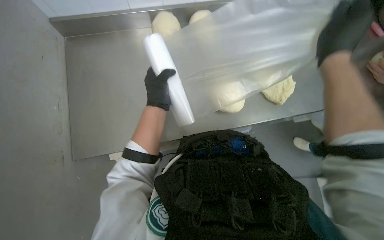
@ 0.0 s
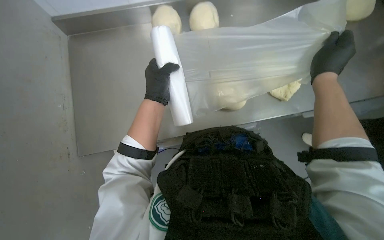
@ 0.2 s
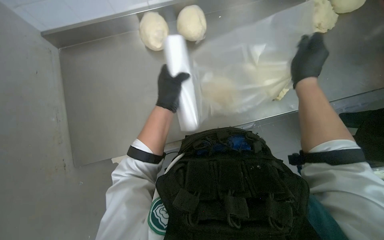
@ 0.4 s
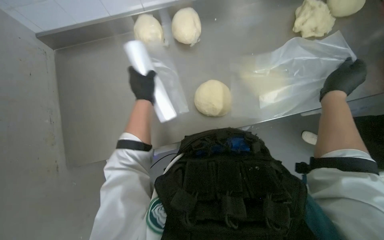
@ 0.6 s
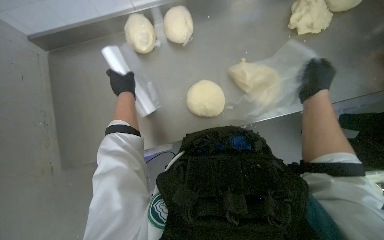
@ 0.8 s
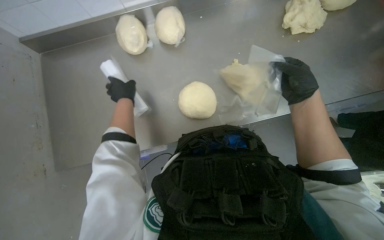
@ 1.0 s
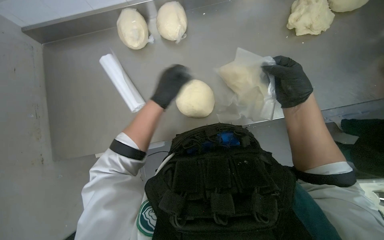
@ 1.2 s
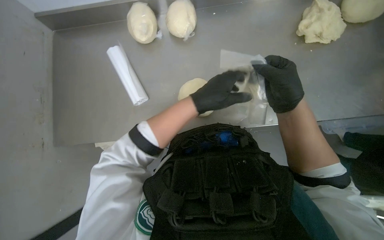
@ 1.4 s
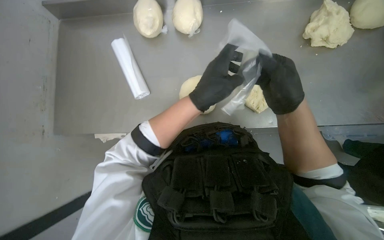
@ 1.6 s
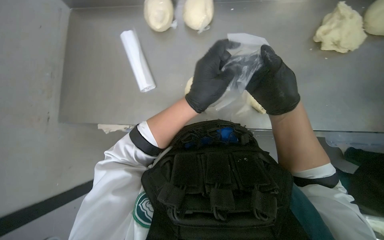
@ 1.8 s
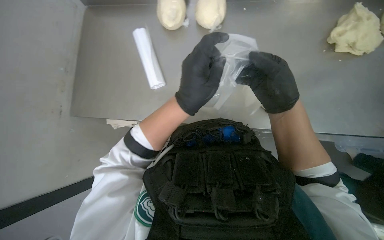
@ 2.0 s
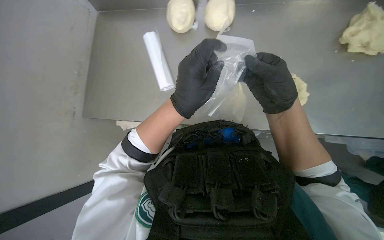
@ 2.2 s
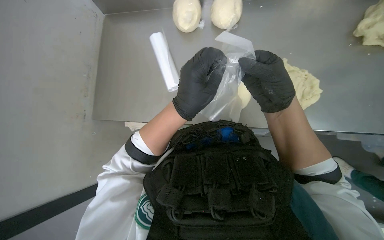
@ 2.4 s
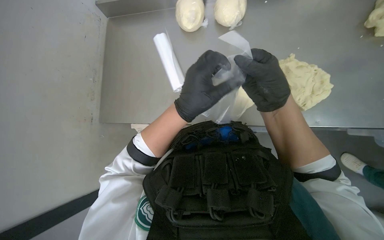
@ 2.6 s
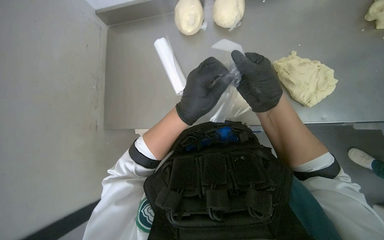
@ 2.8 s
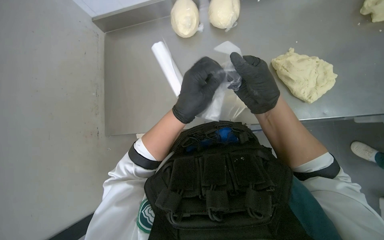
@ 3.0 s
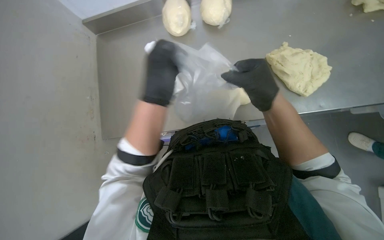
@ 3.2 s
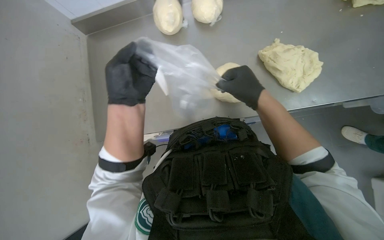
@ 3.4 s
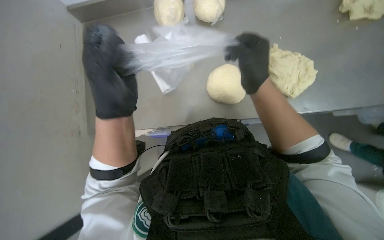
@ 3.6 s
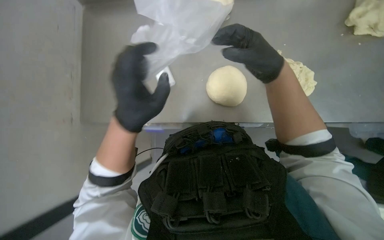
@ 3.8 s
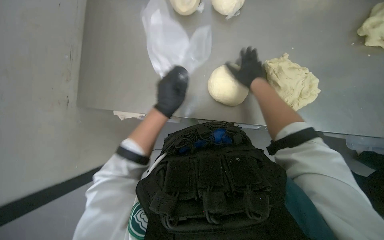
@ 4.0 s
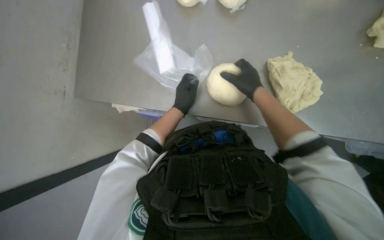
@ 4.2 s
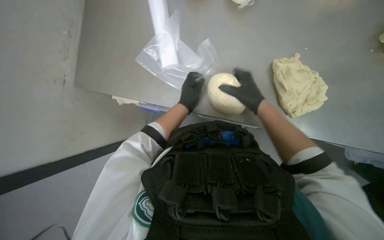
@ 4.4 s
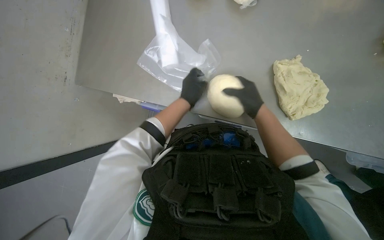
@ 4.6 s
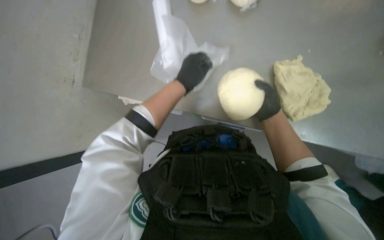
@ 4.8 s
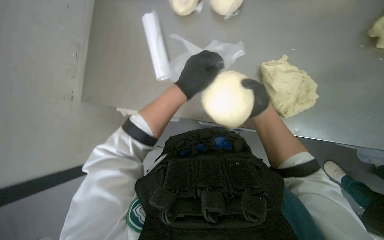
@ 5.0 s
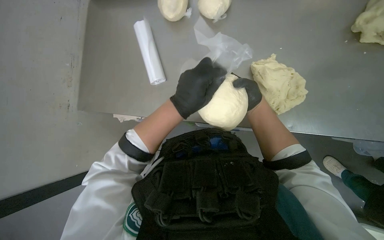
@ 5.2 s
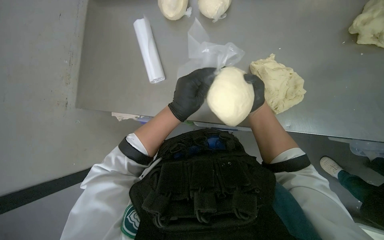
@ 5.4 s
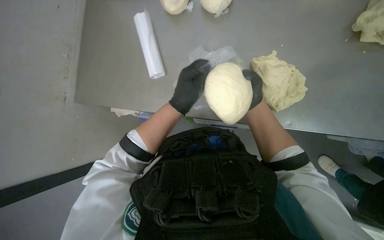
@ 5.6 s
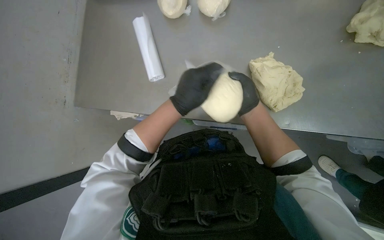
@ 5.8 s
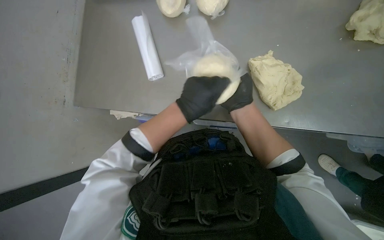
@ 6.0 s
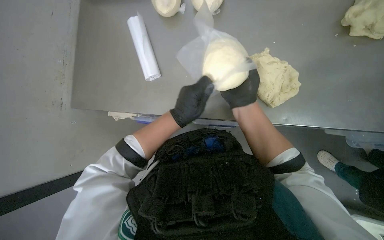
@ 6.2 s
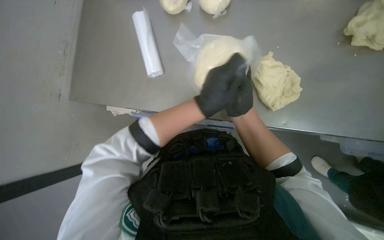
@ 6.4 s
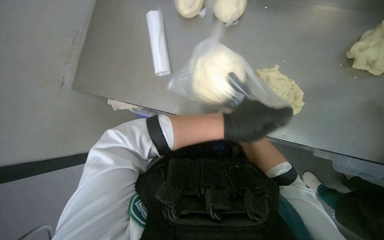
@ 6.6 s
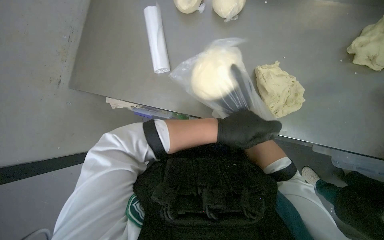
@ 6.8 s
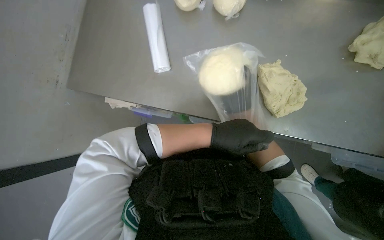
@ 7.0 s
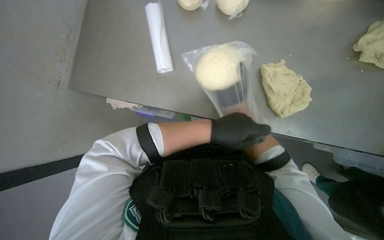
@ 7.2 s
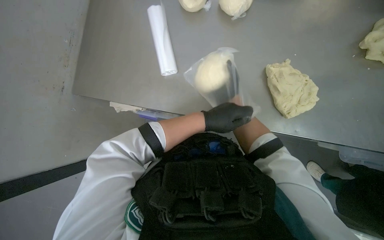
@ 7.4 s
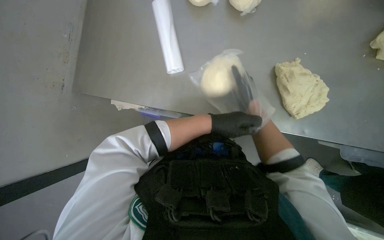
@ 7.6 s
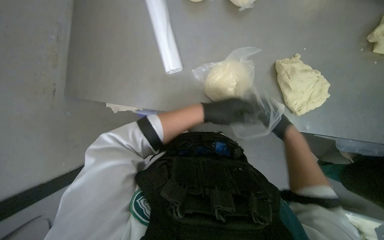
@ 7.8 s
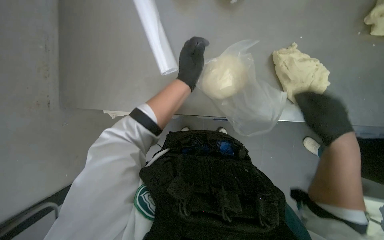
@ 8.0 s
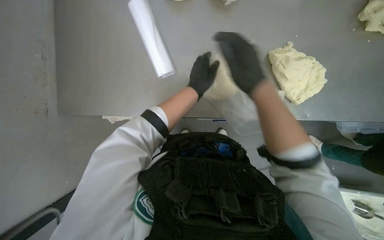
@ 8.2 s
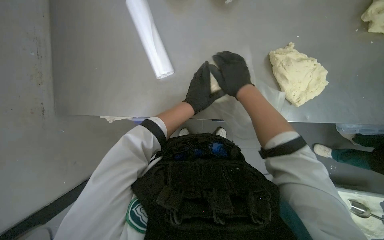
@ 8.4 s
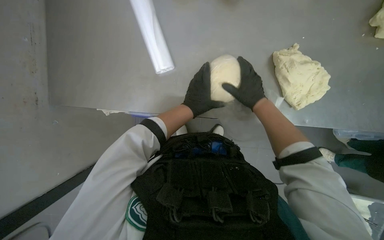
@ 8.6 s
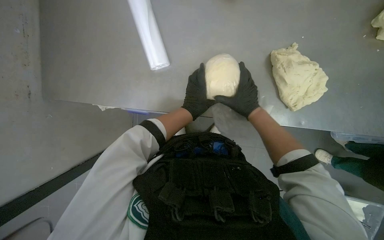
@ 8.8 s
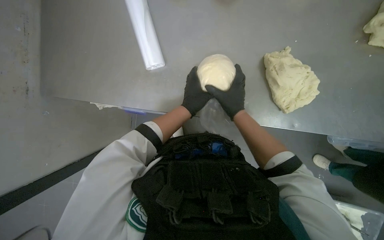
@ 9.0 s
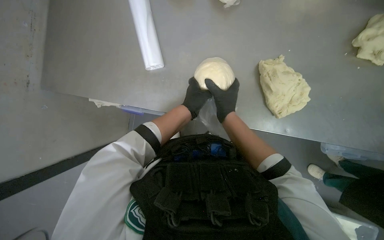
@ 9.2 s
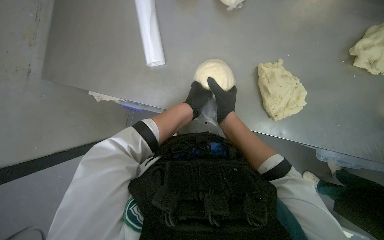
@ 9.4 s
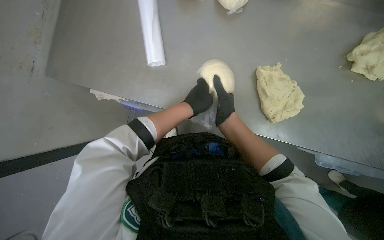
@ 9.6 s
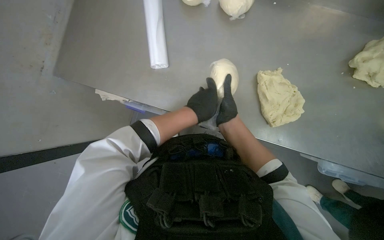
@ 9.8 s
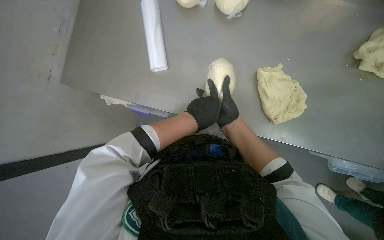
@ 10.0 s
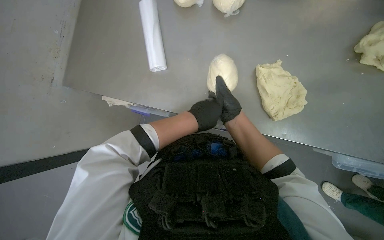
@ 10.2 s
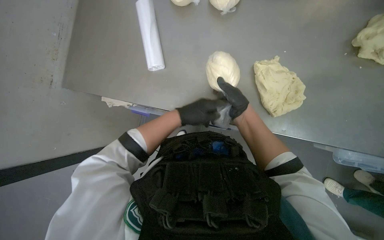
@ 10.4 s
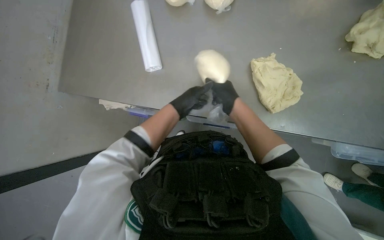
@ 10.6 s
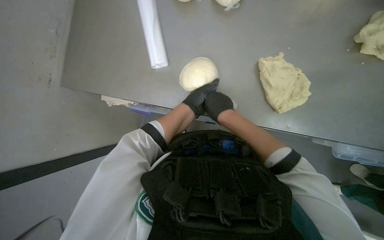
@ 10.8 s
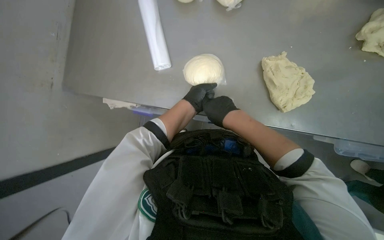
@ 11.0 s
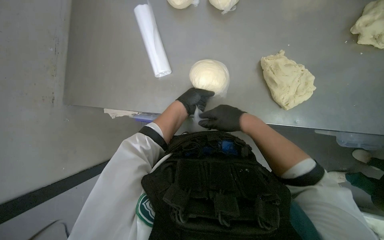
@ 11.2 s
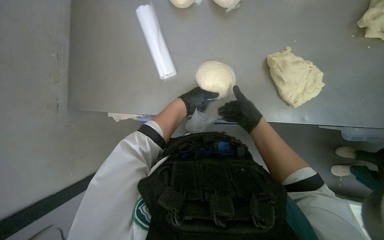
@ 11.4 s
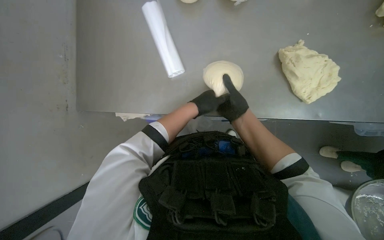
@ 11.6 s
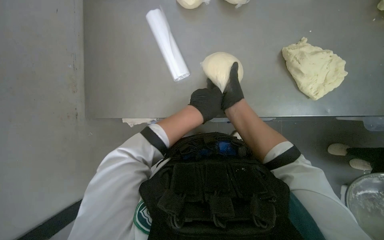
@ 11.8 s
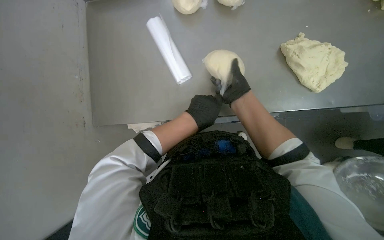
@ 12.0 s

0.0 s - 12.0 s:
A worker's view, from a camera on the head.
Job: preparing food.
The whole recording: Wrapping dough in plastic. The worker wraps pieces of dough in plastic film.
0.0 s - 1.6 s: The left hand travels to the right and nearer to the camera by roughly 15 cm.
1.6 s - 3.0 s: The camera sweeps to the left, by approximately 15 degrees. The right hand travels to the left by some 10 cm.
3.0 s - 4.4 s: The left hand is displaced farther from the camera by some 20 cm, while the right hand travels farther from the camera by roughly 10 cm.
4.4 s - 6.0 s: The left hand is displaced nearer to the camera by approximately 10 cm.
7.6 s - 9.0 s: The right hand swings left and right, roughly 20 cm each way, with 2 reversals.
9.0 s - 10.4 s: The hands make small movements and keep their place.

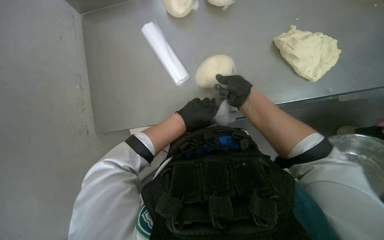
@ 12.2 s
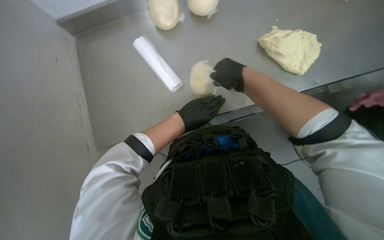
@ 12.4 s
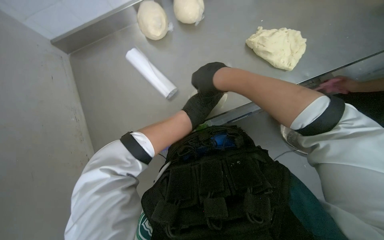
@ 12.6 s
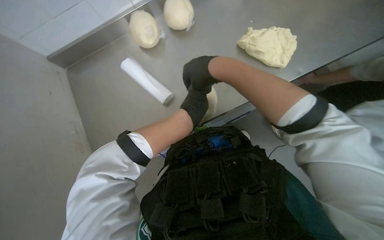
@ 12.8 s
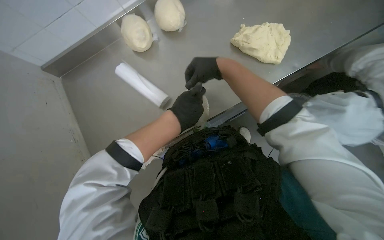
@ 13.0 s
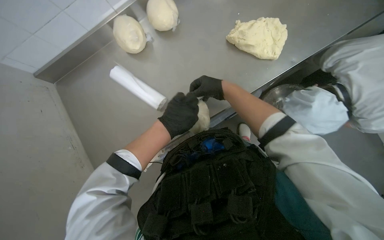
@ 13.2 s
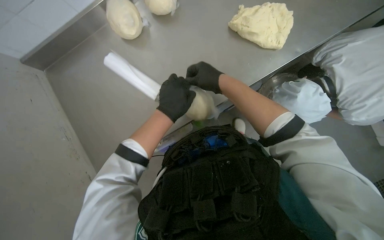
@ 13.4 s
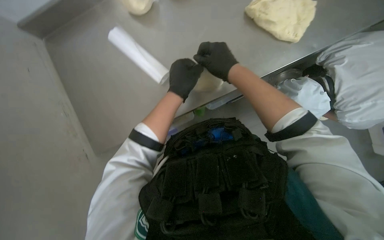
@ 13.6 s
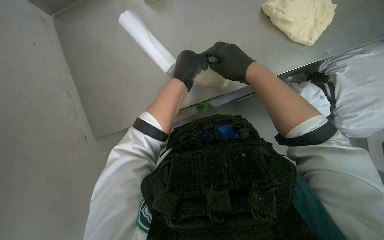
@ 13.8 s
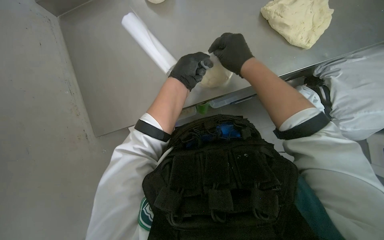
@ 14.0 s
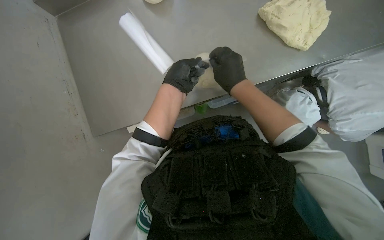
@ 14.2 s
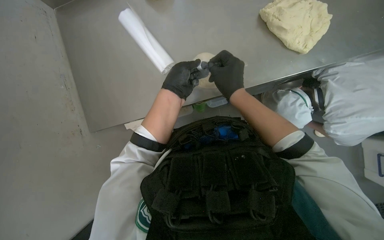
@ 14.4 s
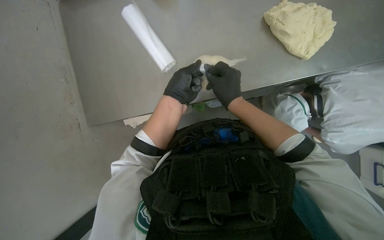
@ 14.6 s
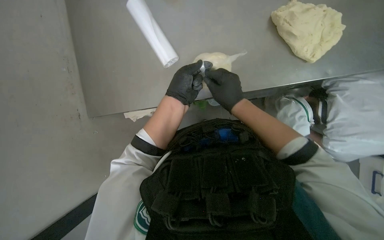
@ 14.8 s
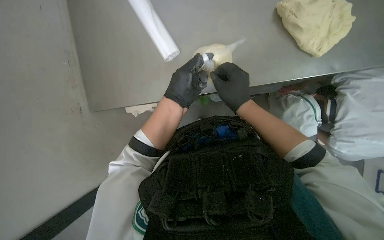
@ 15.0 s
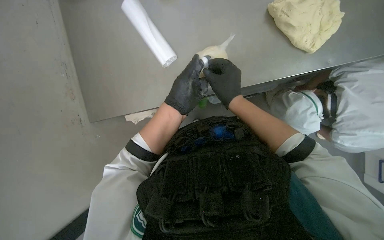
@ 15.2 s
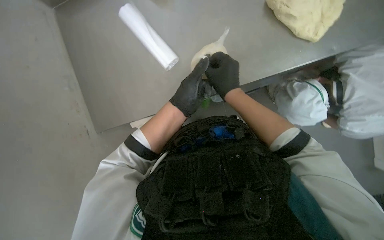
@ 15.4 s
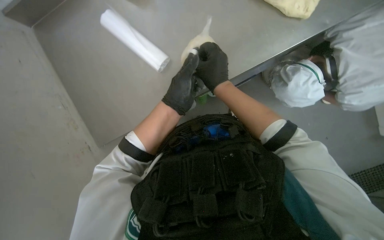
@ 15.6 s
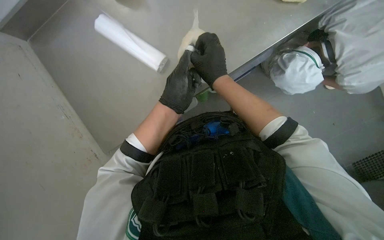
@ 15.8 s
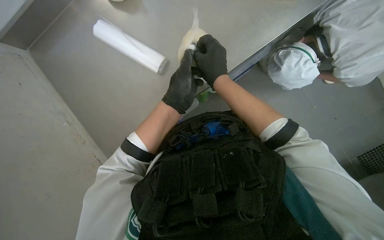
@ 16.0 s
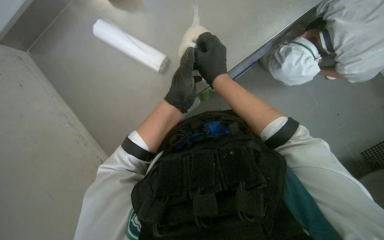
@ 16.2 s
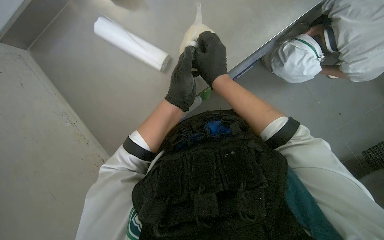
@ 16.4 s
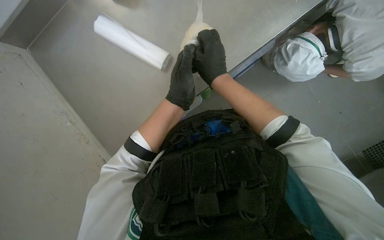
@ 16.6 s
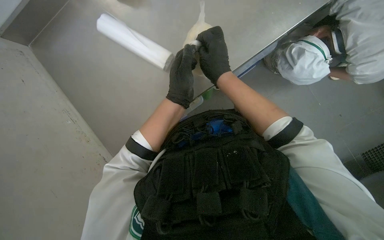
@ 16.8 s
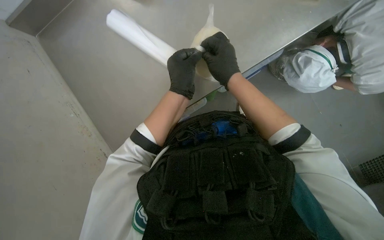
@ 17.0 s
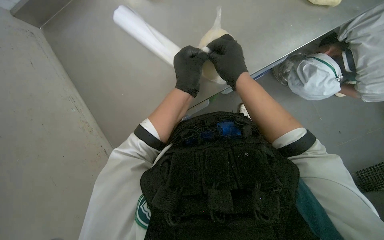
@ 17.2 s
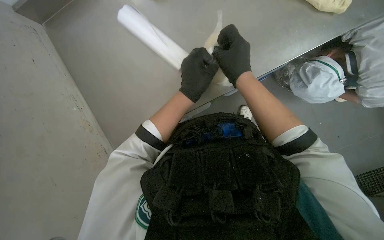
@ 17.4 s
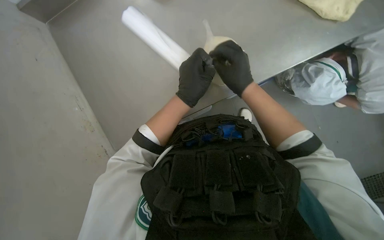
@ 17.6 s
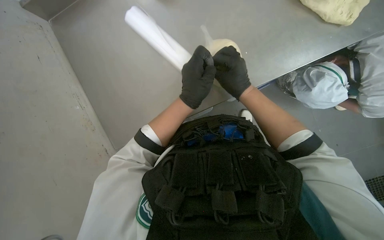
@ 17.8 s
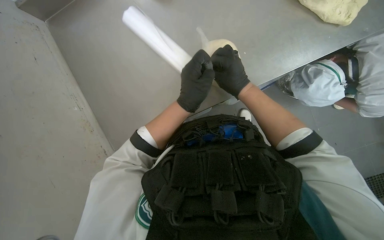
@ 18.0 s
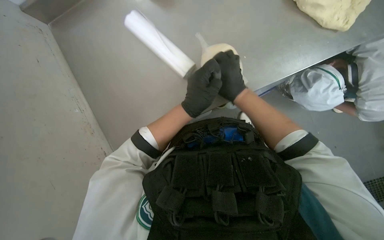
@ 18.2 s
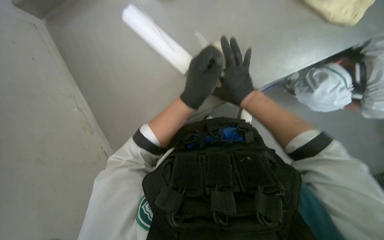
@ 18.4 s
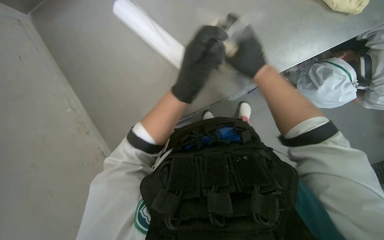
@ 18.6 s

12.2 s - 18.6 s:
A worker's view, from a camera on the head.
Job: preparing food.
The whole recording: Wrapping dough in plastic. The worker wraps pieces of dough in plastic film.
12.2 s - 13.8 s: The left hand shifts roughly 10 cm up the picture. Meanwhile the right hand travels nearer to the camera by approximately 10 cm.
13.8 s - 15.4 s: The left hand travels down the picture by some 10 cm.
17.0 s - 18.6 s: The hands make small movements and keep their place.
